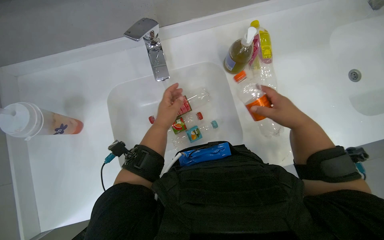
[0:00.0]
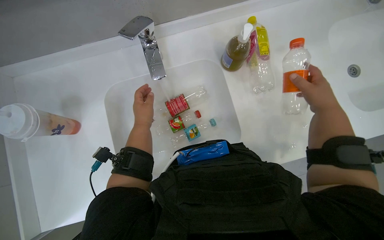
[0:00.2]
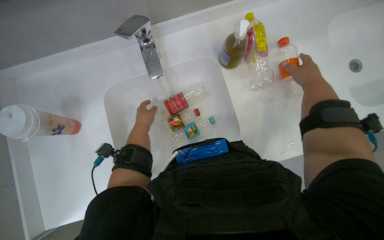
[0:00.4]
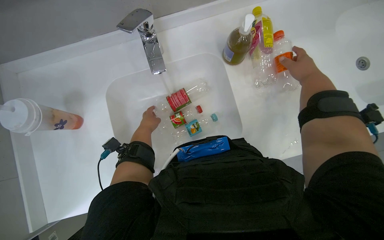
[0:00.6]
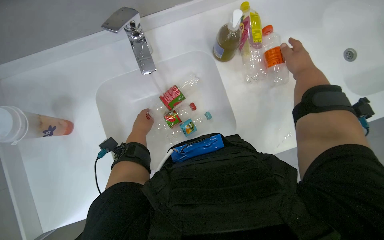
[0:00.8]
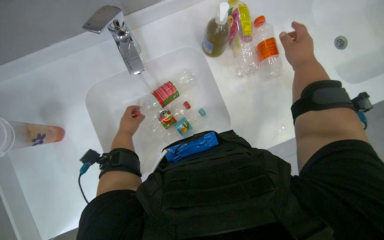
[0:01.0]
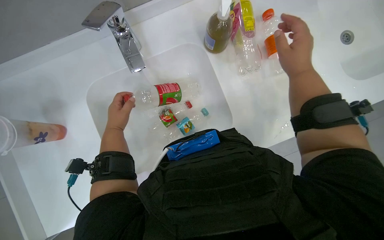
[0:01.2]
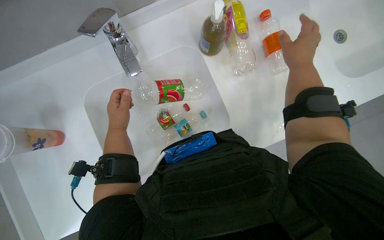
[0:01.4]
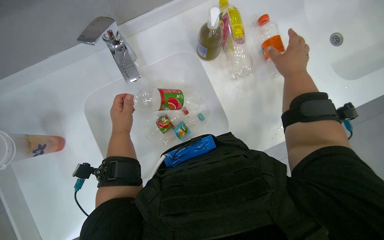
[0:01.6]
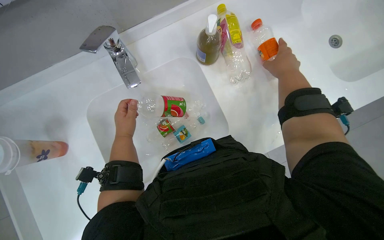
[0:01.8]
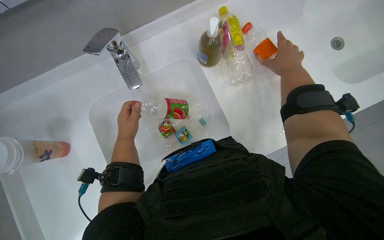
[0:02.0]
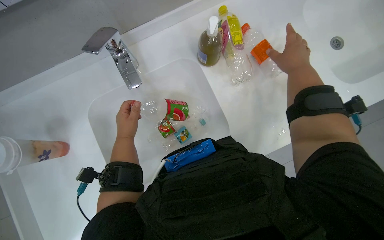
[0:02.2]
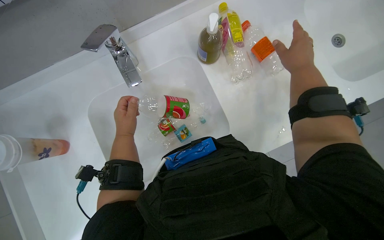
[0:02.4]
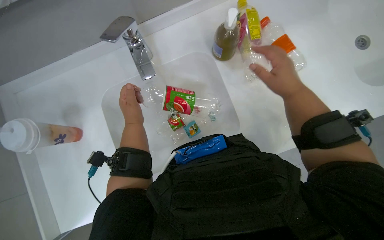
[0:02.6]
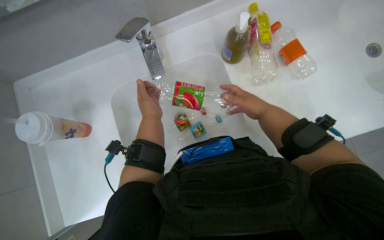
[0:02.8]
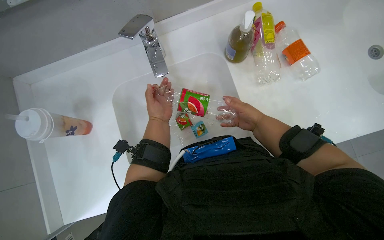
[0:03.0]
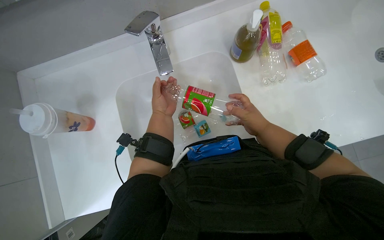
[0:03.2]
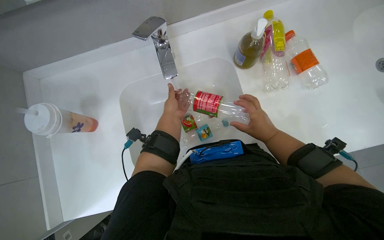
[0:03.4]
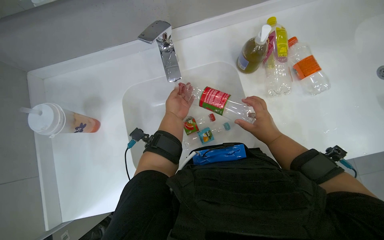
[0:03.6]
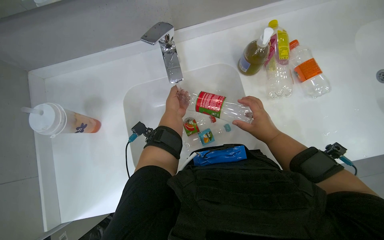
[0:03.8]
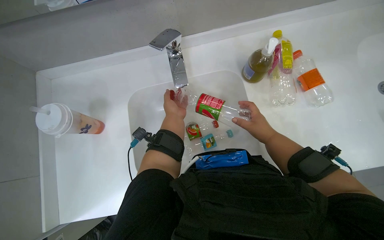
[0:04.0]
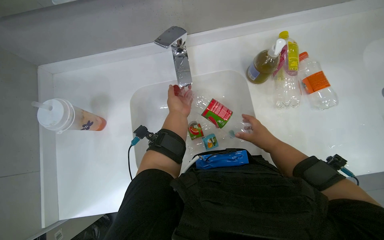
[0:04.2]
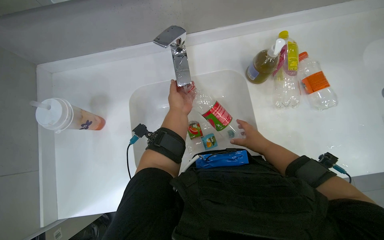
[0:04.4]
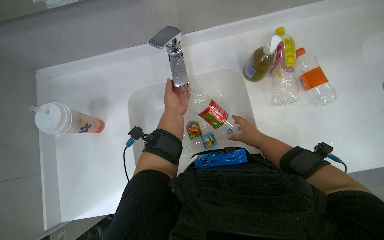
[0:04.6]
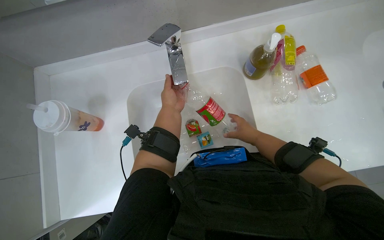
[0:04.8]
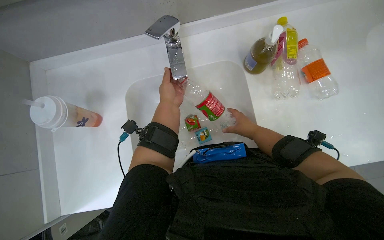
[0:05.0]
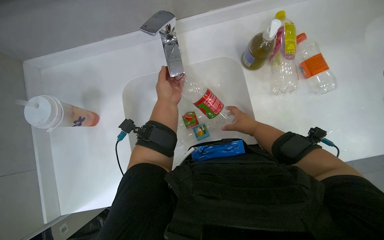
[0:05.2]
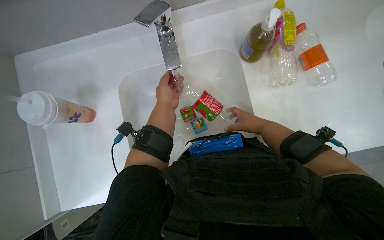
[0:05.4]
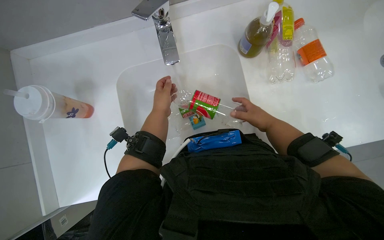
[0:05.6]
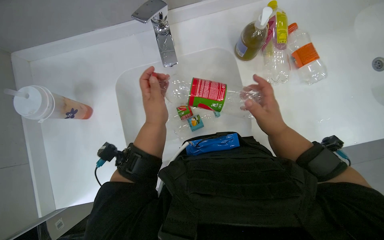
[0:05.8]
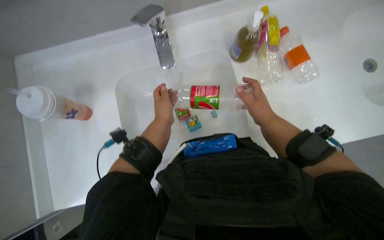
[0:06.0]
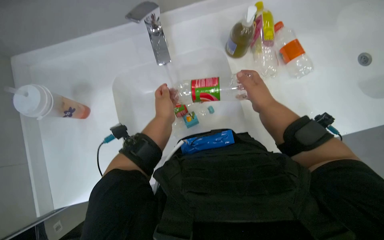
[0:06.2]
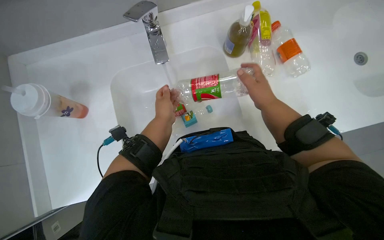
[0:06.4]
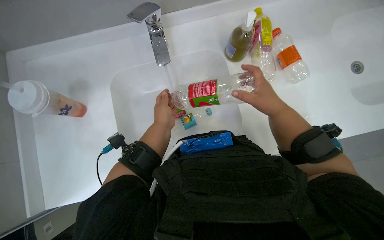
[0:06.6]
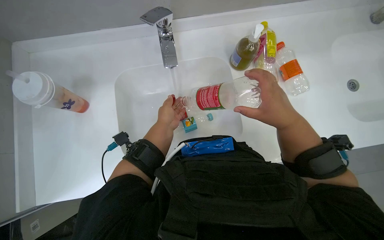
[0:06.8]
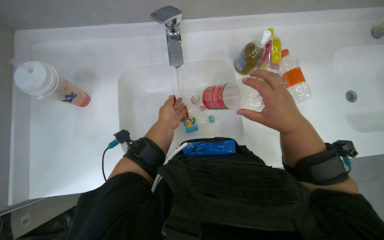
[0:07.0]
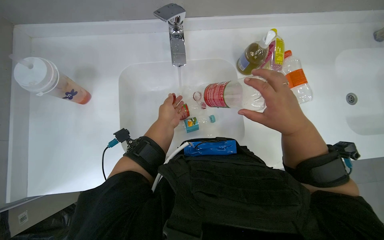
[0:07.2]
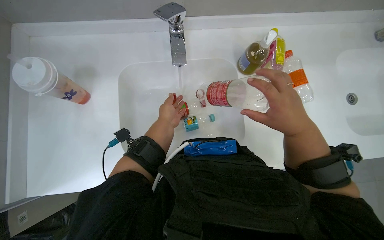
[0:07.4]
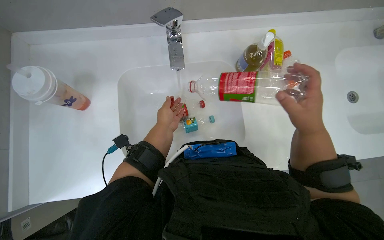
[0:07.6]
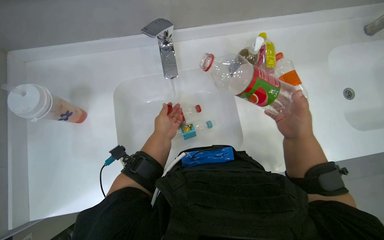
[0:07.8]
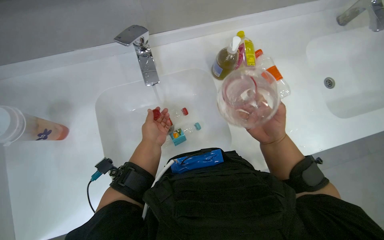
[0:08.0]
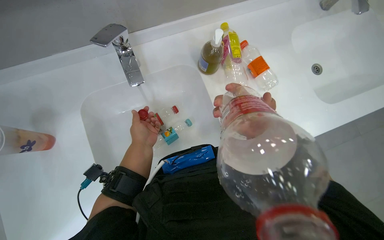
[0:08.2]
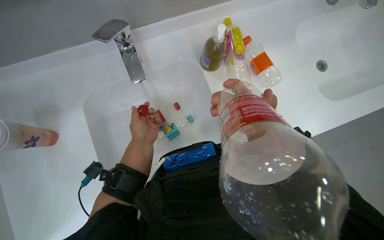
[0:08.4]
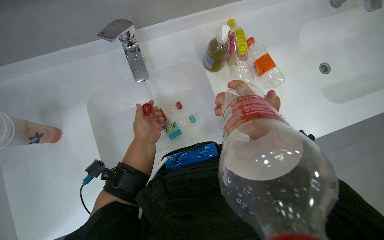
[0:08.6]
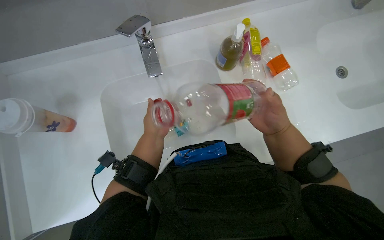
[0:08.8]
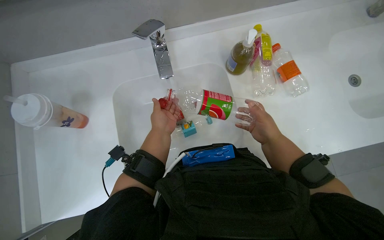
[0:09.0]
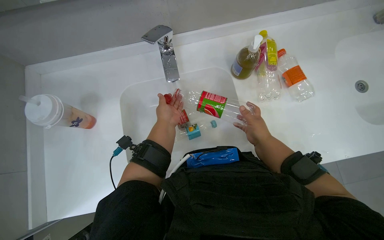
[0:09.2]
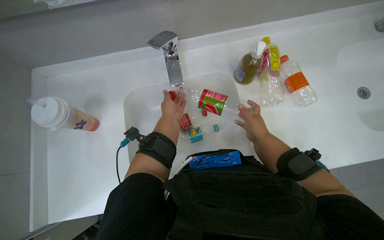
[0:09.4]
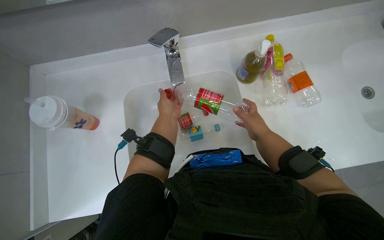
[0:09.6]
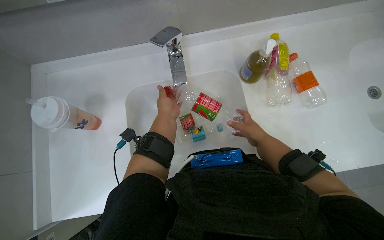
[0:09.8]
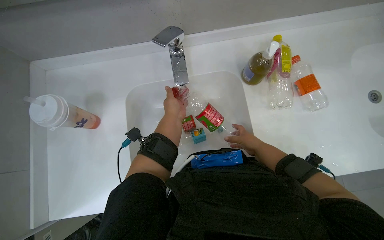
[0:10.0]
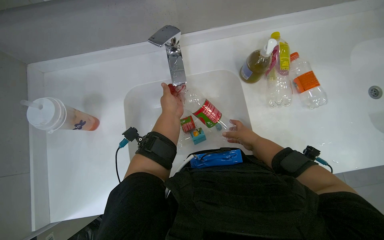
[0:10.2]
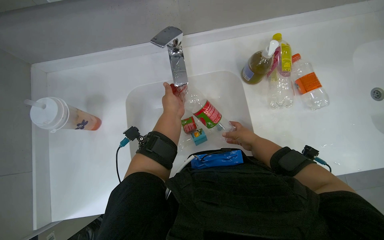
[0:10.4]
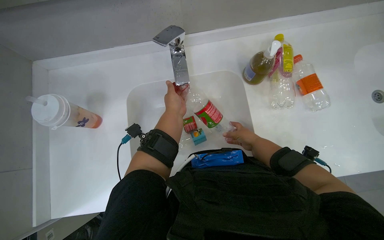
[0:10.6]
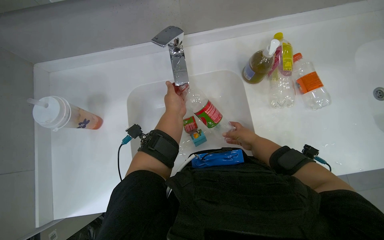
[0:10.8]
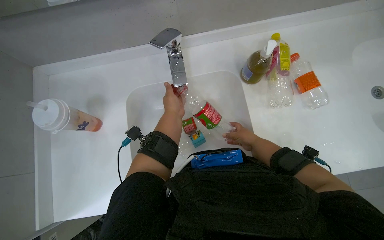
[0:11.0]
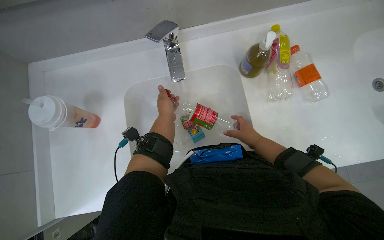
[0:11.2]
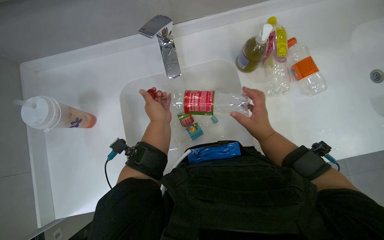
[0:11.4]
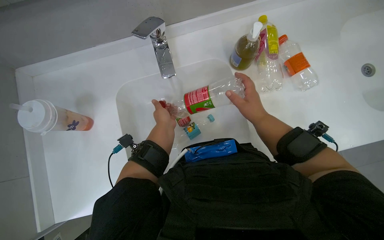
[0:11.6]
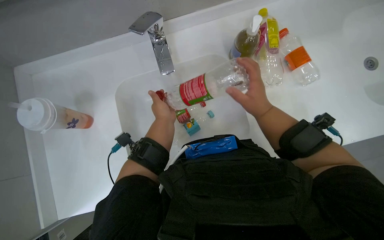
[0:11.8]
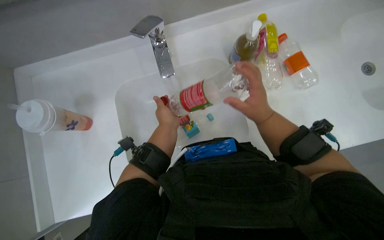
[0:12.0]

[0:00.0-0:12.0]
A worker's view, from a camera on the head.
Job: managing trash.
The whole recording: Rinsing plastic bottles and containers. The worker rinses various plastic bottles and small containers under running water in the sink.
0:01.6 to 0:03.0: The right hand is displaced to the left, down the picture and farther from the camera by about 20 cm.
0:03.0 to 0:04.4: The hands make small movements and keep their place.
0:06.0 to 0:07.6: The right hand is displaced nearer to the camera by roughly 10 cm.
0:07.6 to 0:09.0: The right hand heads farther from the camera, covering some 10 cm.
0:09.0 to 0:10.4: The hands stay close to where they were, moving slightly.
0:10.4 to 0:12.0: The right hand is displaced nearer to the camera by approximately 15 cm.

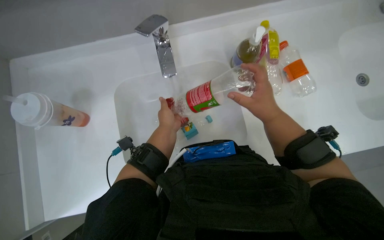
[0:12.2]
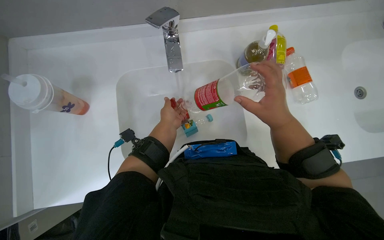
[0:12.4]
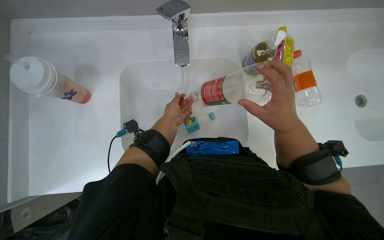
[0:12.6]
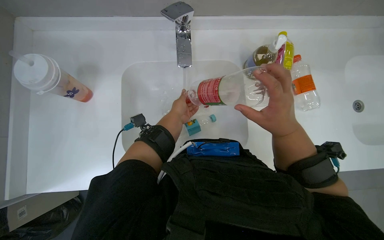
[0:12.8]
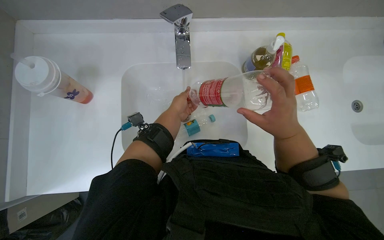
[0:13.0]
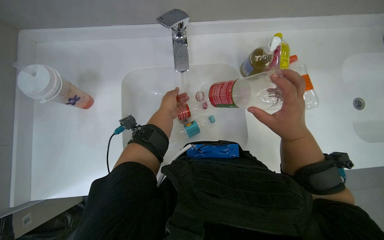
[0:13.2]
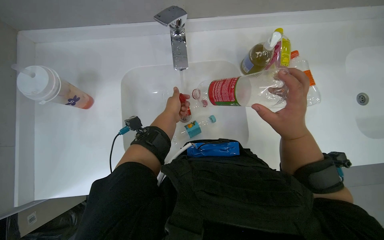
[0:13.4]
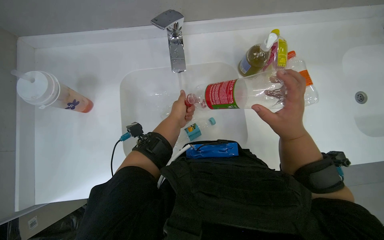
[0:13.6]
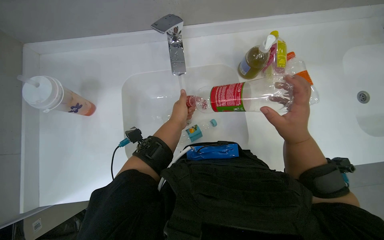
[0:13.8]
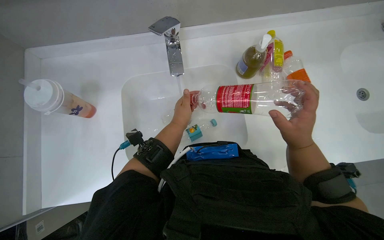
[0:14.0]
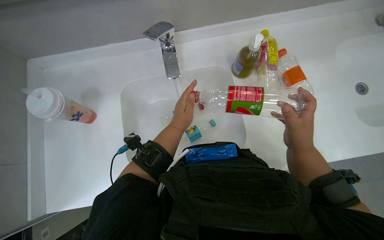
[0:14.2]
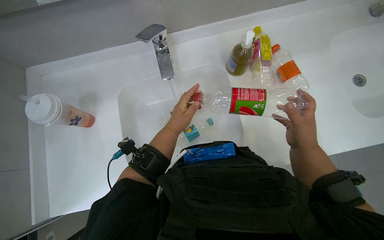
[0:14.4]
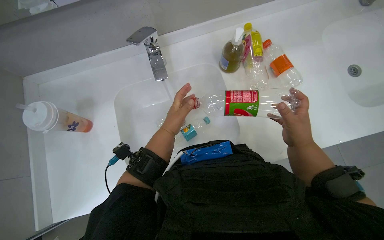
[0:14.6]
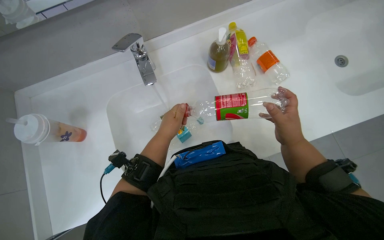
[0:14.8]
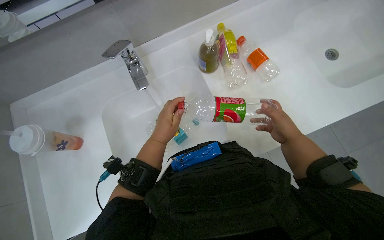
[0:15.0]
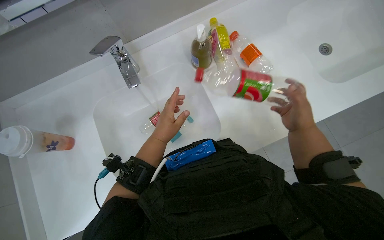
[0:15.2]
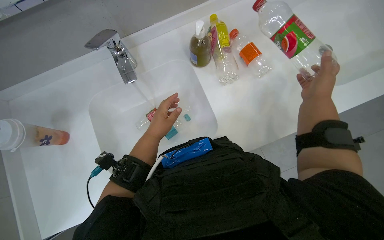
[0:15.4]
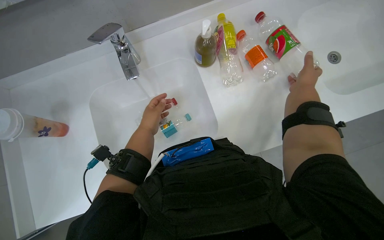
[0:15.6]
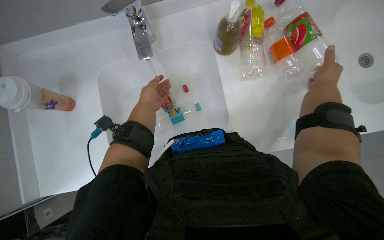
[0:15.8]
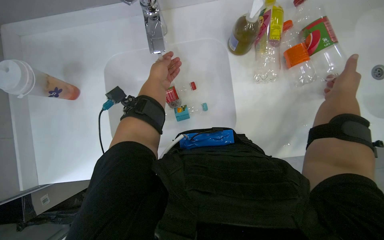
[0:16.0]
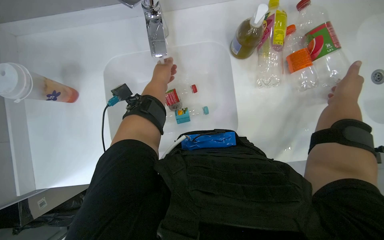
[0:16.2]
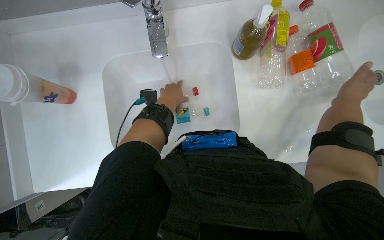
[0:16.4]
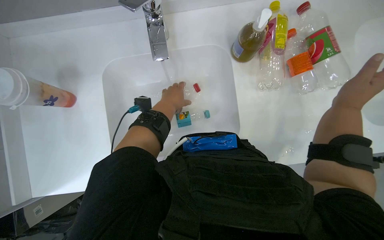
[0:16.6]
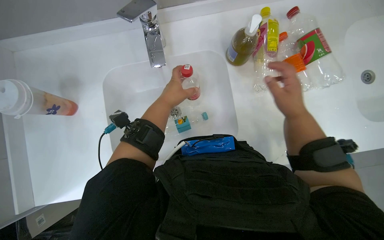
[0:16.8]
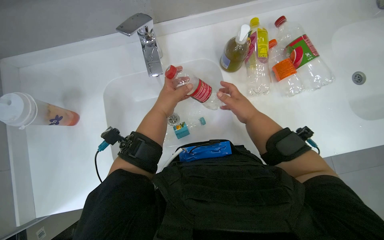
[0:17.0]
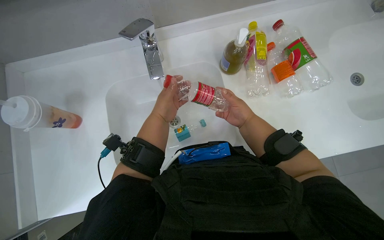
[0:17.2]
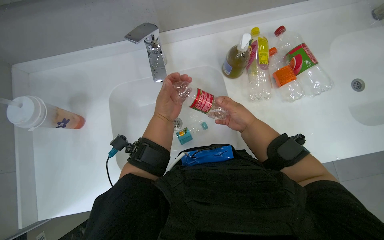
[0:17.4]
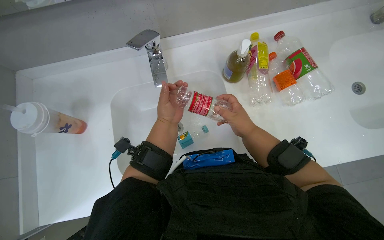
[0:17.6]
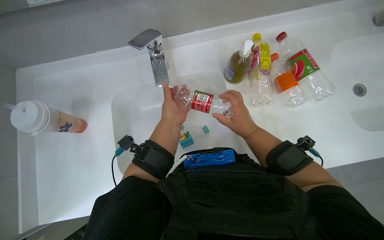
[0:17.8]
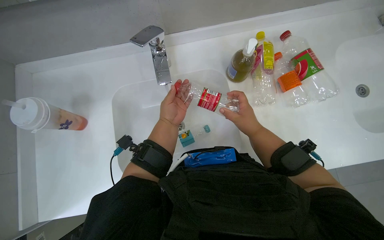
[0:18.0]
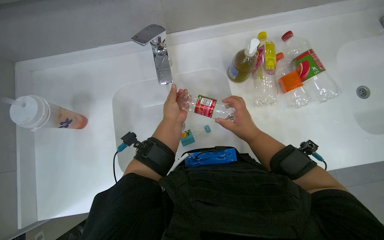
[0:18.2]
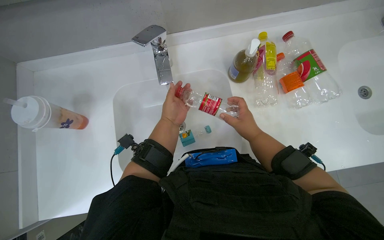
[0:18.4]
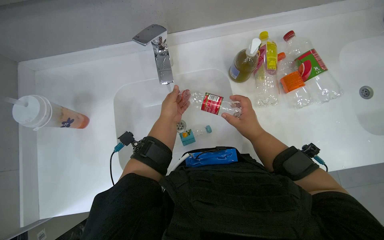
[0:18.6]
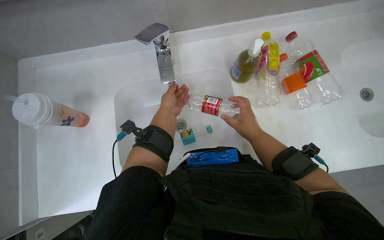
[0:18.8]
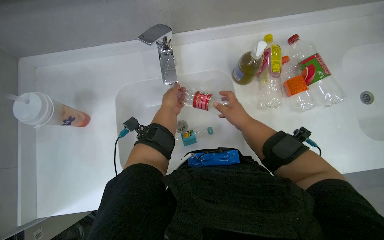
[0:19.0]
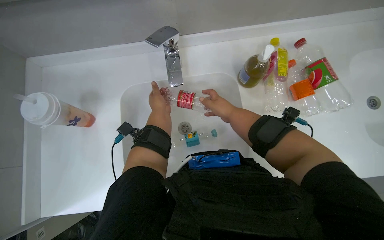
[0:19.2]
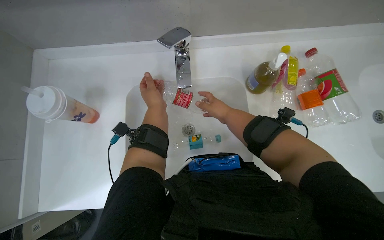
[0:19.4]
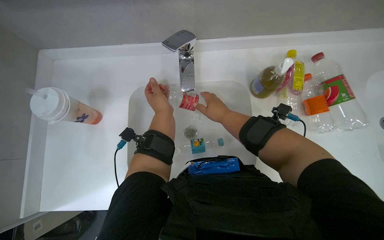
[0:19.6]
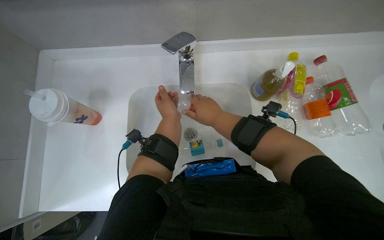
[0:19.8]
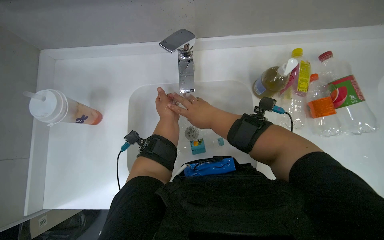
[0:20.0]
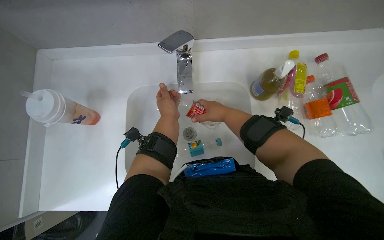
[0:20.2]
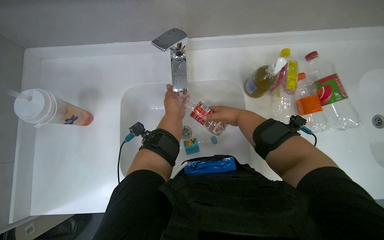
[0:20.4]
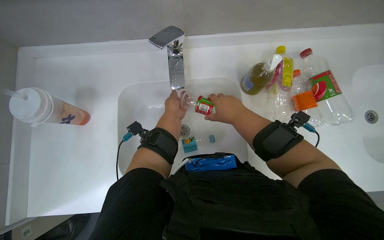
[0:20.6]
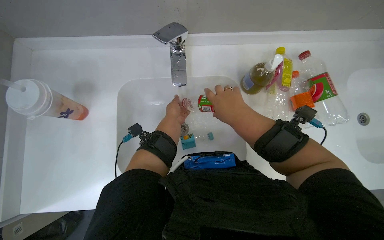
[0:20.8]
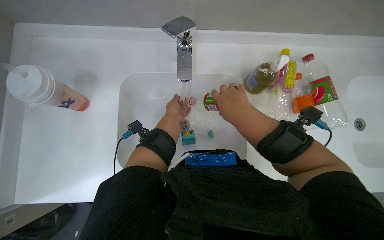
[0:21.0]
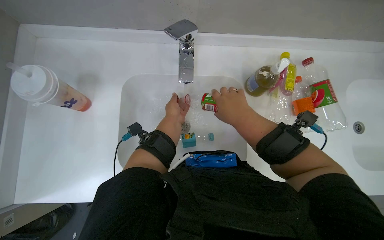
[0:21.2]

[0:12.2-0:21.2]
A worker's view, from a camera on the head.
Job: managing trash.
The whole recording: Rinsing plastic bottles and containers. The worker rinses various plastic bottles and small containers under running water in the sink.
0:12.2 to 0:13.8: The hands are busy where they are.
0:13.8 to 0:15.2: The right hand travels to the right by some 10 cm.
0:15.2 to 0:16.6: The right hand travels nearer to the camera by approximately 10 cm.
0:16.6 to 0:18.2: The right hand moves to the left and farther from the camera, approximately 20 cm.
0:18.2 to 0:19.8: The right hand heads to the left and up the picture, covering some 20 cm.
0:19.8 to 0:21.2: The right hand travels farther from the camera and back again, roughly 10 cm each way.
